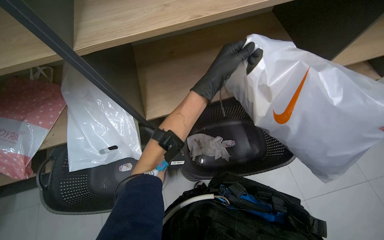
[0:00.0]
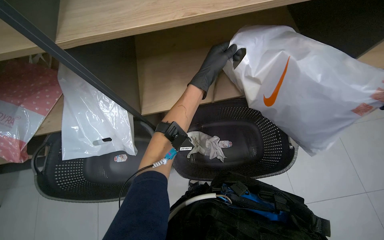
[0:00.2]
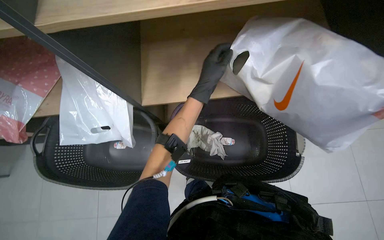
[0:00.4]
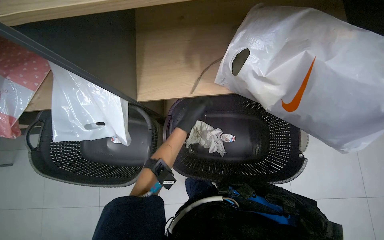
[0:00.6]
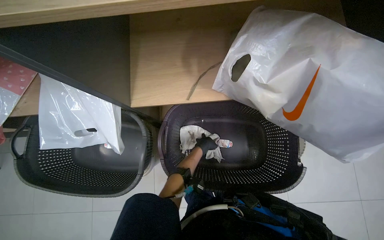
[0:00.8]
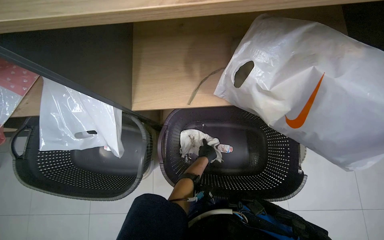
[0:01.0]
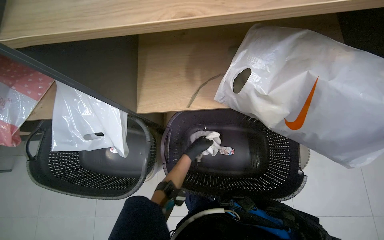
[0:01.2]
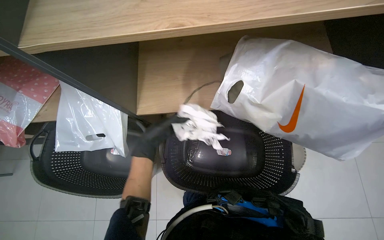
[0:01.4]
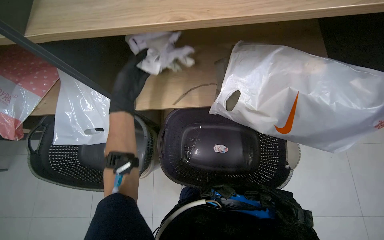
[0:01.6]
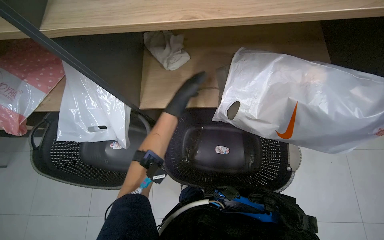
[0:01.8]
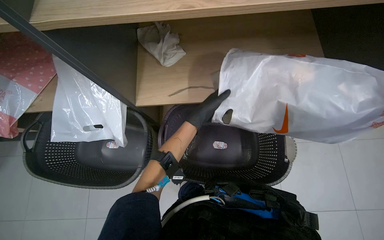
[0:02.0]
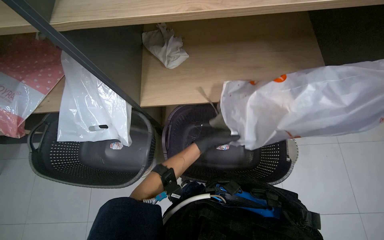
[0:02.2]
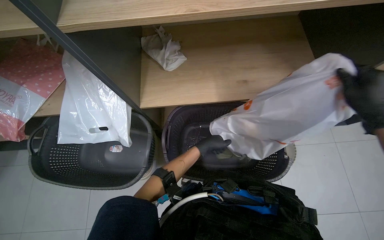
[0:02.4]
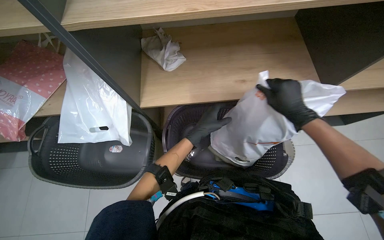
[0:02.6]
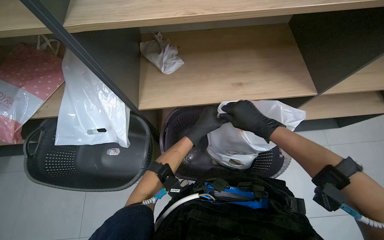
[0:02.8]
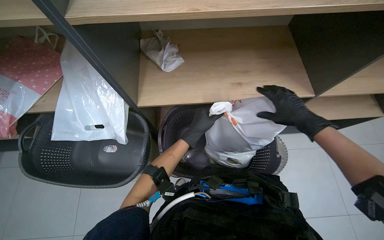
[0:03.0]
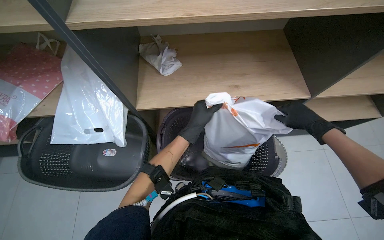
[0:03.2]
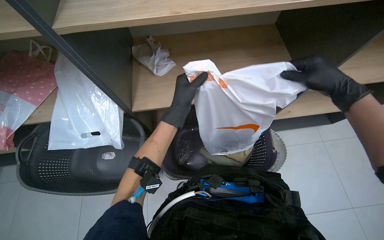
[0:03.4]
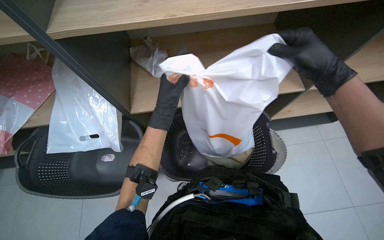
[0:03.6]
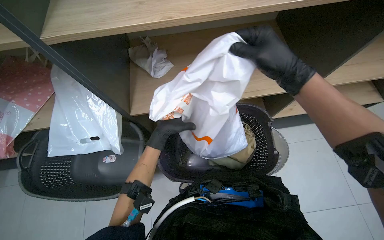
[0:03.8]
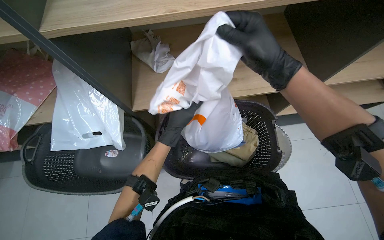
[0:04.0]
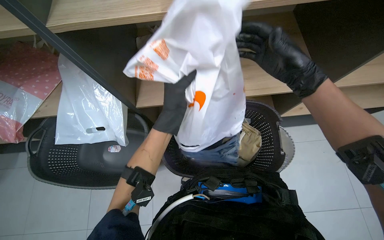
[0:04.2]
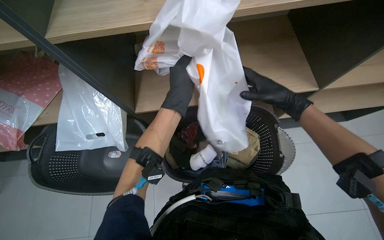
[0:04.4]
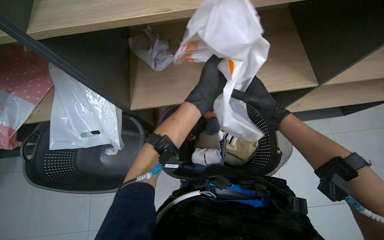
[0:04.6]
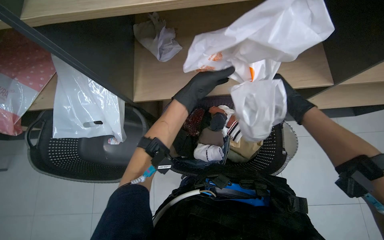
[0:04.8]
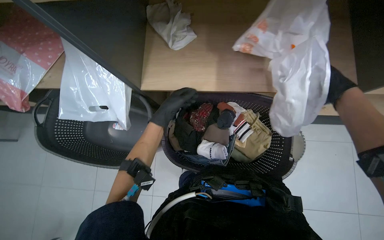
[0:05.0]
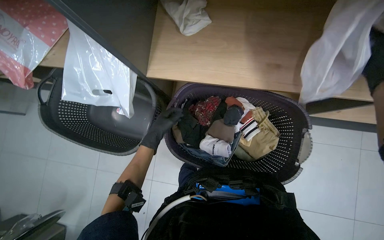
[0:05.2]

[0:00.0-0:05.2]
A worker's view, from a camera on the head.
Job: managing laundry.
The whole recording: Transferring laundry to basket. The worker picks up a bag of laundry from the floor and empties its contents into a sorting basket.
0:00.0 to 0:01.8: The left hand moves nearer and farther over roughly 30 cm, changing direction 2 times.
0:01.8 to 0:03.4: The left hand goes approximately 15 cm nearer to the camera.
0:03.4 to 0:05.2: The wearer looks approximately 20 degrees further downward. The left hand goes left and right, roughly 20 cm each way, reversing 2 times.

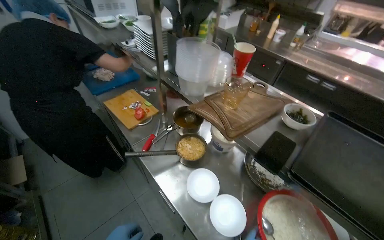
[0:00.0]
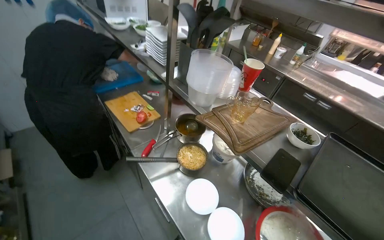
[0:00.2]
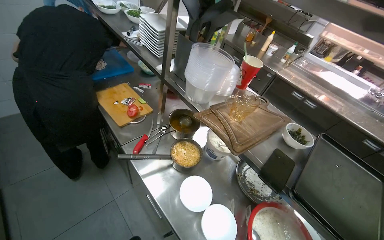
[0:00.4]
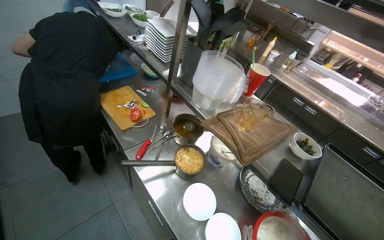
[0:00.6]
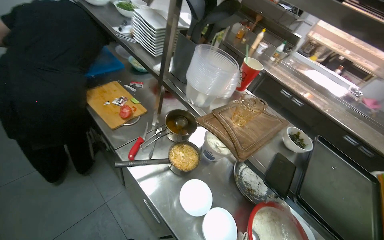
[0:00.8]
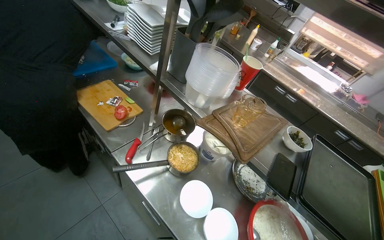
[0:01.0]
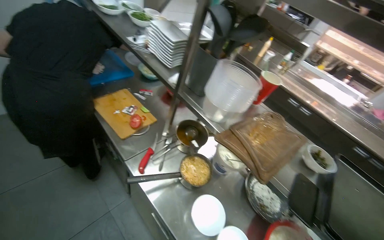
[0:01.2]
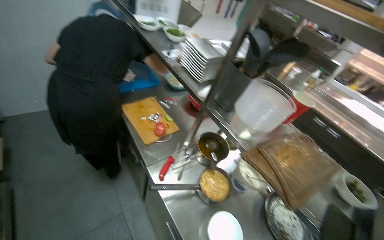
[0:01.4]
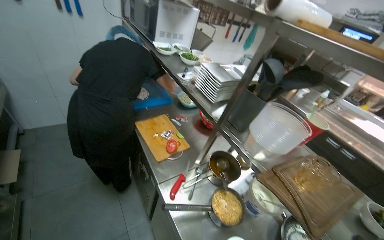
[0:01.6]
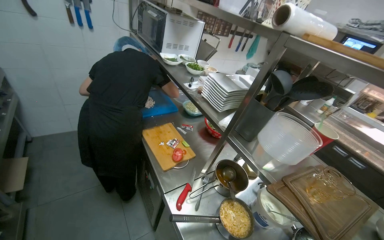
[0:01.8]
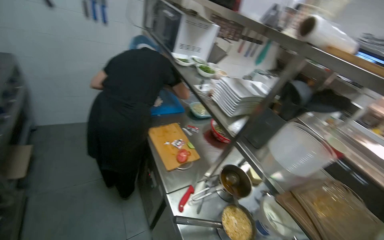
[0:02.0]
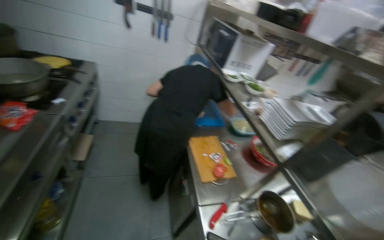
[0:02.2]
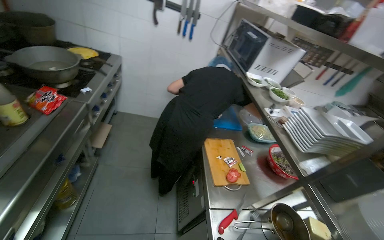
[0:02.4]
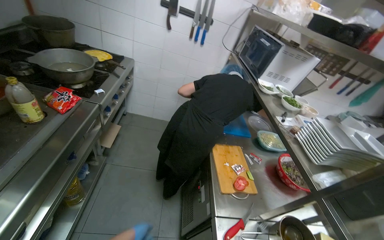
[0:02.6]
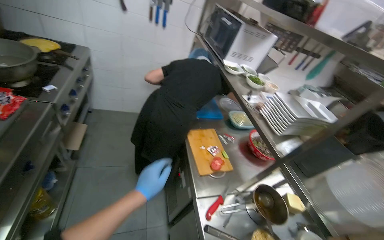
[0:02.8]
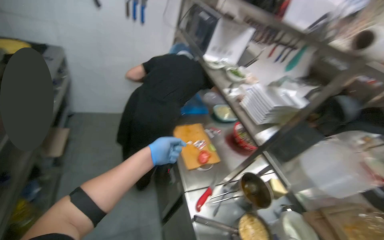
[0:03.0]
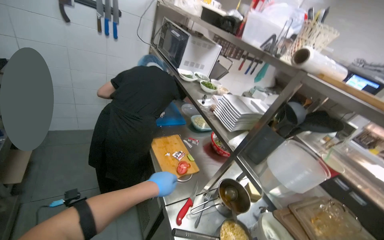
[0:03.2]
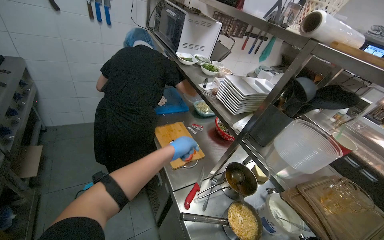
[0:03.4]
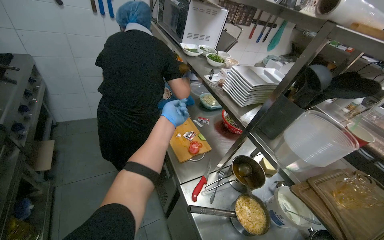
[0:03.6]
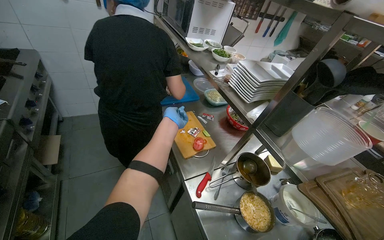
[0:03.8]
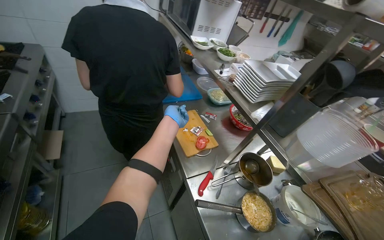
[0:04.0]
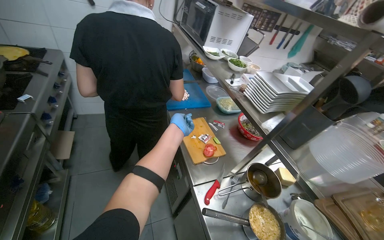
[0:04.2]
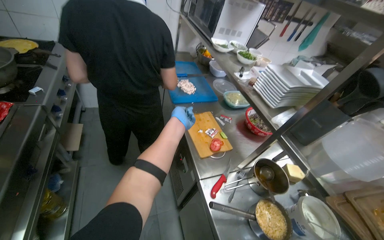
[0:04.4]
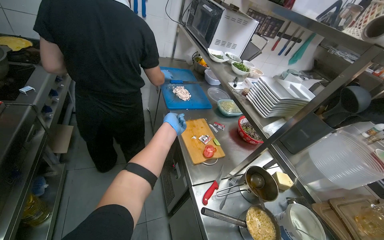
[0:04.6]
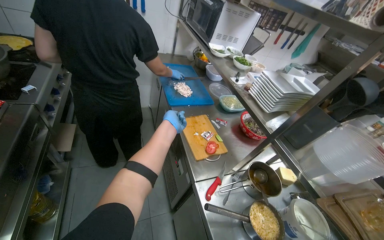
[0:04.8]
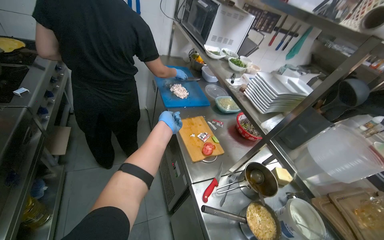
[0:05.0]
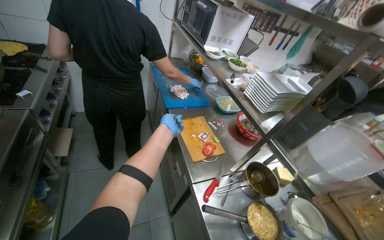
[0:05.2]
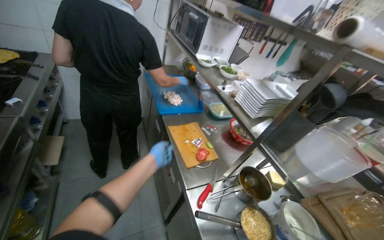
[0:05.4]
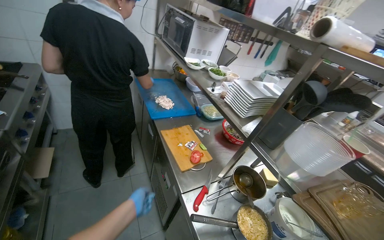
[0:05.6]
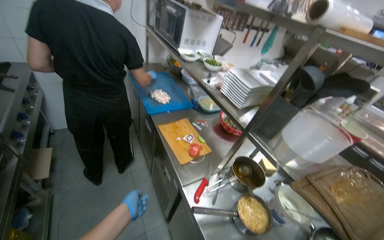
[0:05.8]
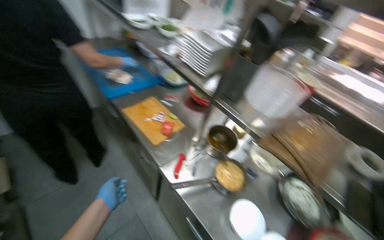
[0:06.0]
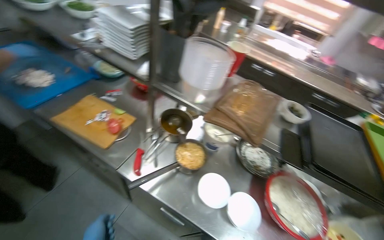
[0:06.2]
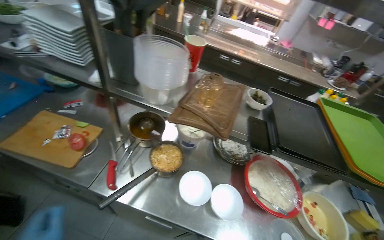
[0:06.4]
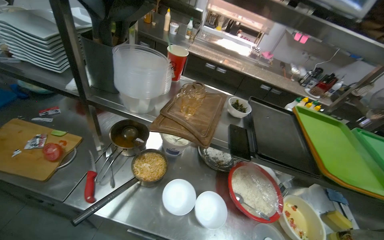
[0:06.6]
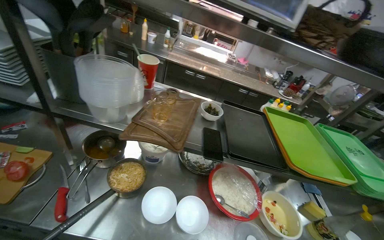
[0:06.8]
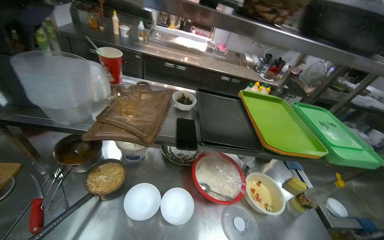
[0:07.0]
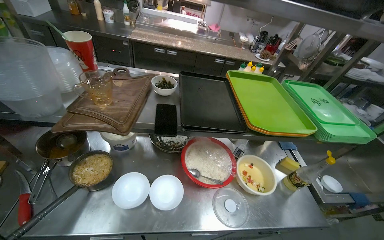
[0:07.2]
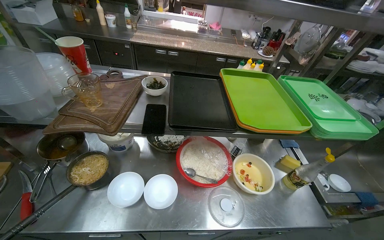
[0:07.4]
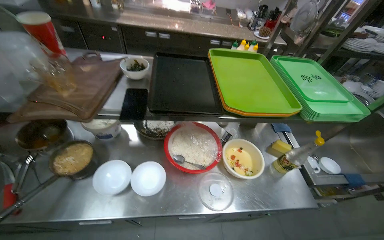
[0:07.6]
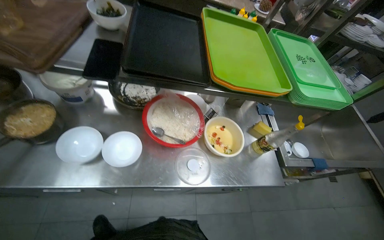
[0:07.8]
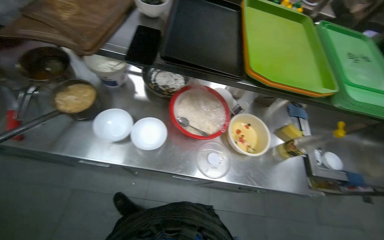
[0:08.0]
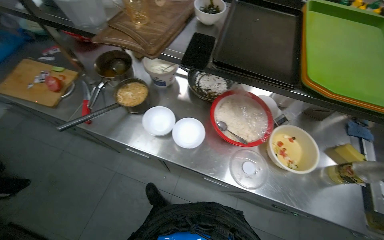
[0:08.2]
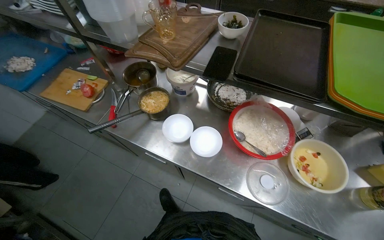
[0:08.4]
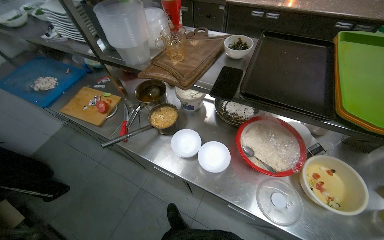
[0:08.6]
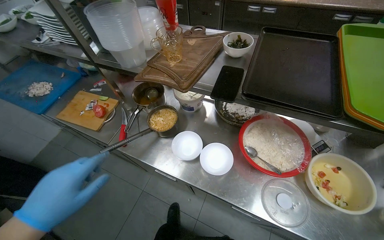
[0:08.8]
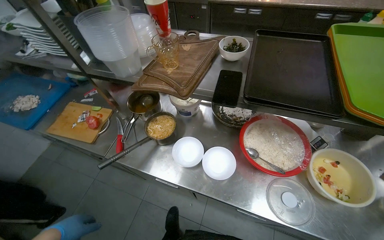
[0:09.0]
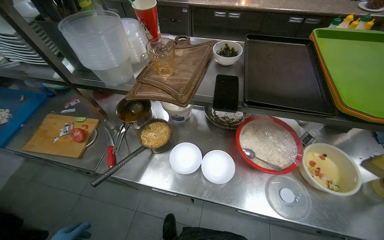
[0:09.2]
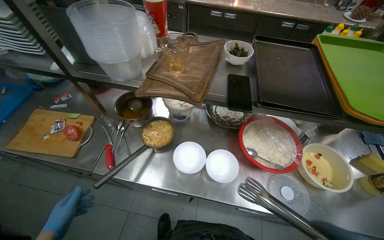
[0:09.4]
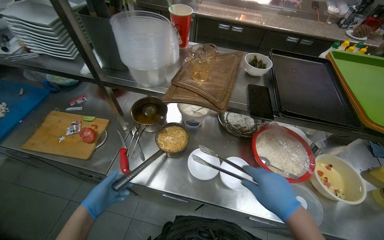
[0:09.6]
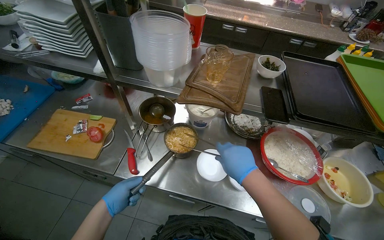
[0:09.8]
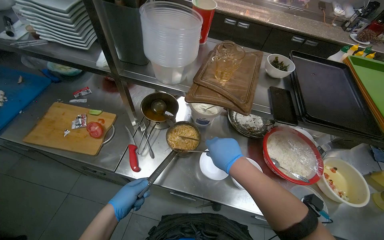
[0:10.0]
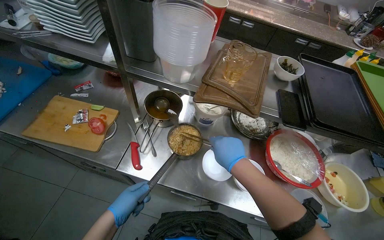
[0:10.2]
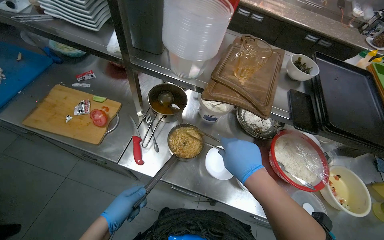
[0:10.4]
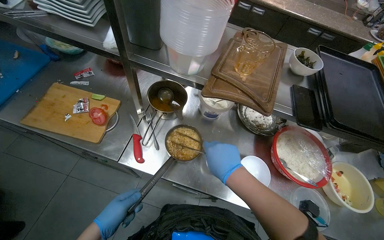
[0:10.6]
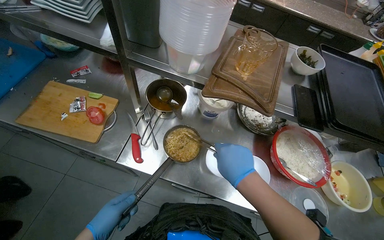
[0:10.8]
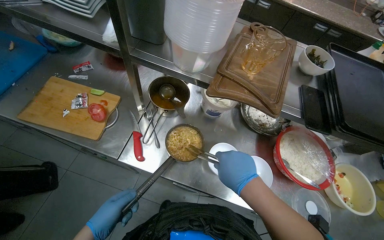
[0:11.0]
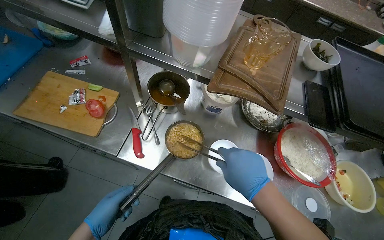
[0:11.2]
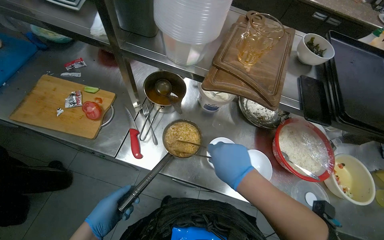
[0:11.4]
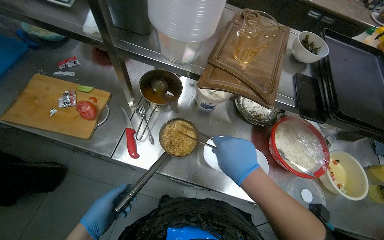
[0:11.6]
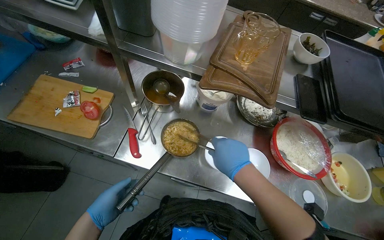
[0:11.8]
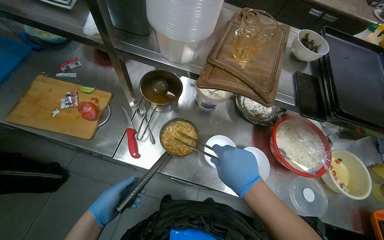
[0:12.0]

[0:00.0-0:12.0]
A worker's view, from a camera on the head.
Job: preparing food.
The whole recording: Serving instant noodles into bowls. The worker uses a ladle and tongs to serve cooked instant noodles into small white bowls.
0:04.4 to 0:06.0: The head turns to the right by roughly 25 degrees.
0:06.0 to 0:07.6: The head travels about 50 cm. The wearer looks some 50 degrees further to the right. The view tips downward by approximately 15 degrees.
0:07.6 to 0:09.0: The wearer's head swings approximately 25 degrees to the left.
0:10.4 to 0:12.0: The hands are busy where they are.

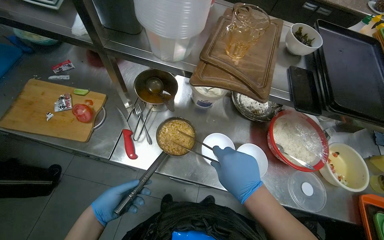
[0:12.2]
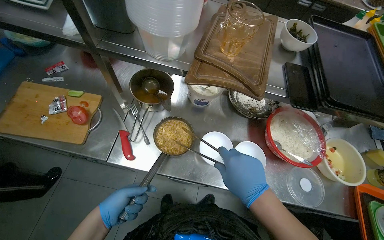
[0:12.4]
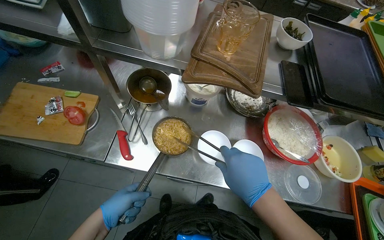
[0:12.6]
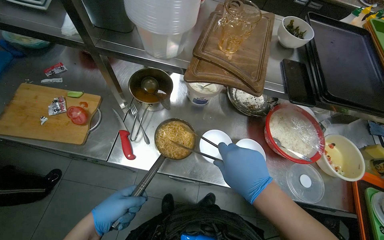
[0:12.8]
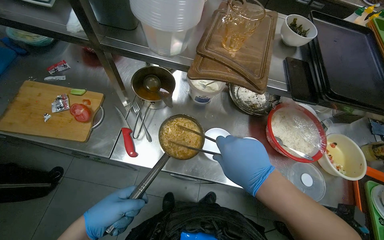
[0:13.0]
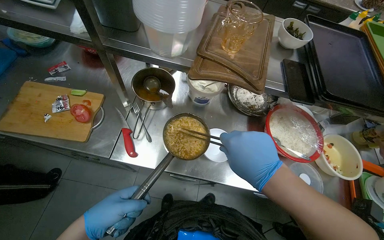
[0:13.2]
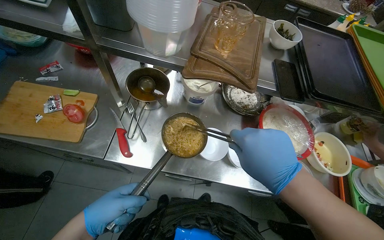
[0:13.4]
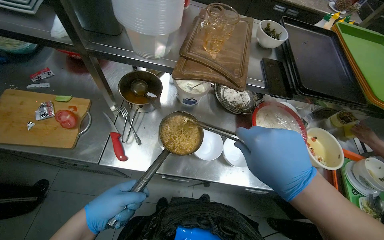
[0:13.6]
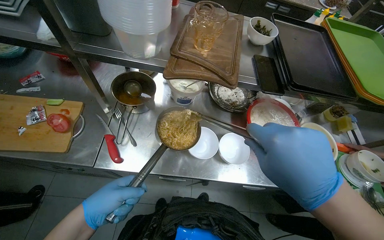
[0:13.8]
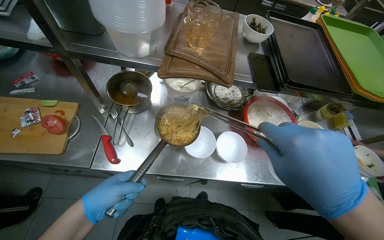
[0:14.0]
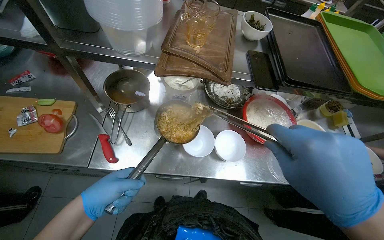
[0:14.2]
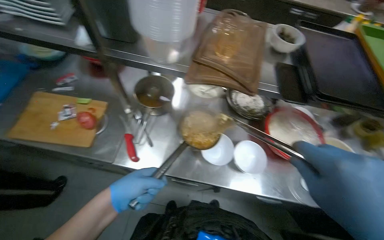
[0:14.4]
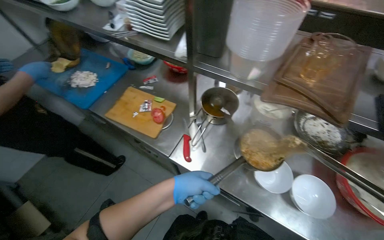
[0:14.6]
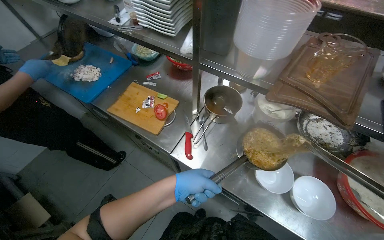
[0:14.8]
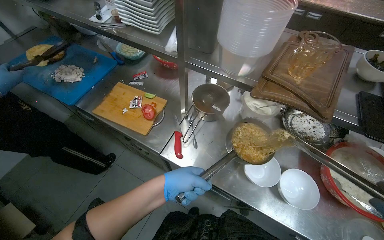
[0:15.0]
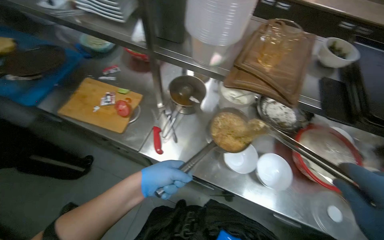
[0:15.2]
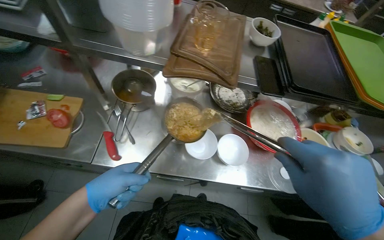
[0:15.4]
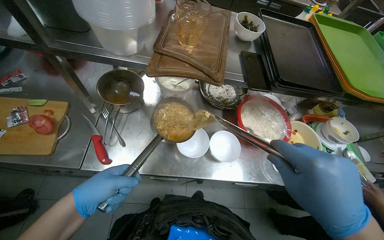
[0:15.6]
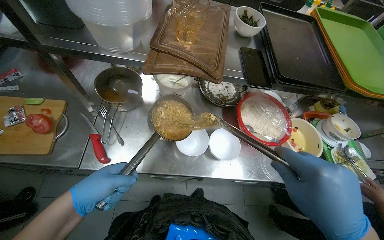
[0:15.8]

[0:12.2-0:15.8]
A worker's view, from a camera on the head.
Job: preparing food.
The whole recording: Serving instant noodles into bowls. The worker uses a ladle and tongs to serve cooked instant noodles into small white bowls.
0:12.2 to 0:14.0: The right hand moves nearer to the camera and to the right, approximately 20 cm, while the left hand shifts approximately 20 cm nearer to the camera, to the right and up the picture.
